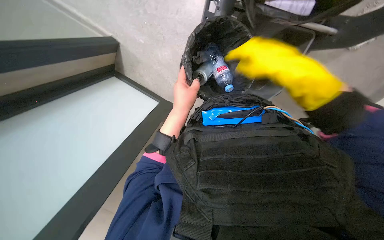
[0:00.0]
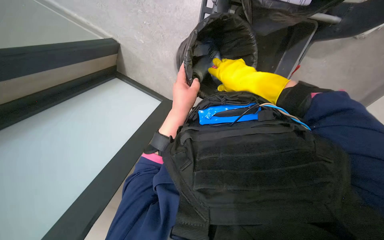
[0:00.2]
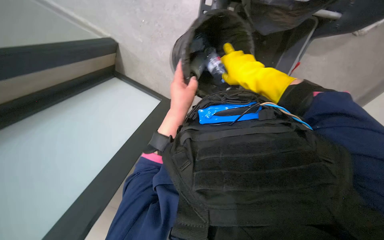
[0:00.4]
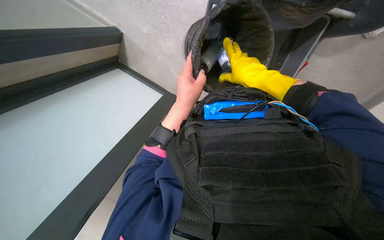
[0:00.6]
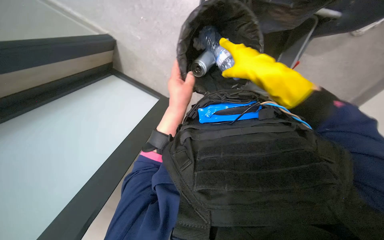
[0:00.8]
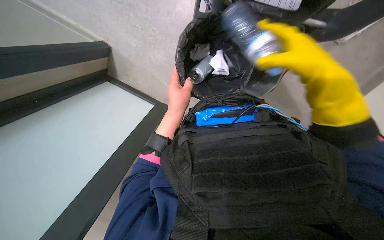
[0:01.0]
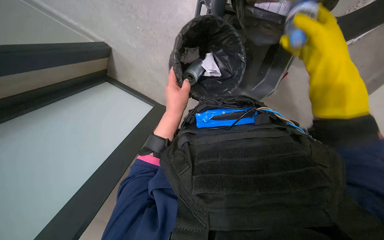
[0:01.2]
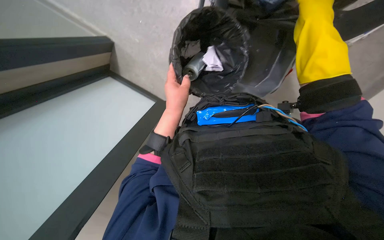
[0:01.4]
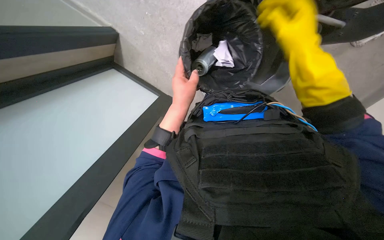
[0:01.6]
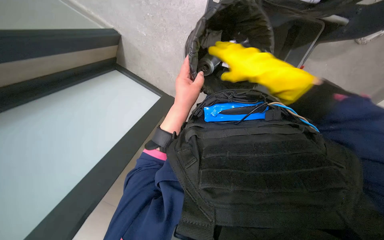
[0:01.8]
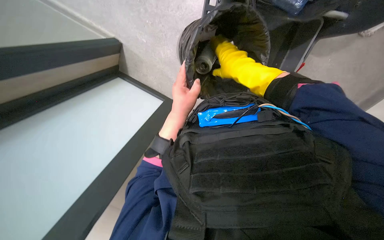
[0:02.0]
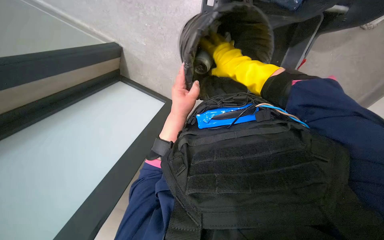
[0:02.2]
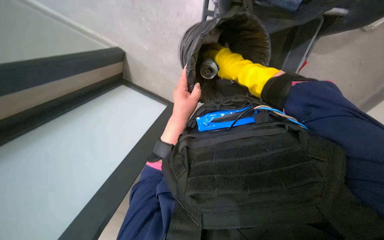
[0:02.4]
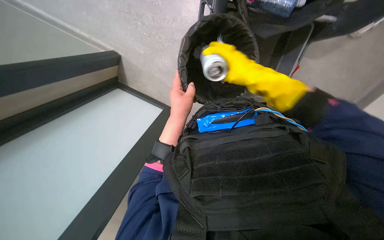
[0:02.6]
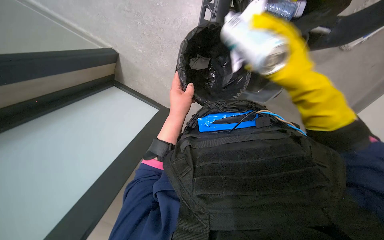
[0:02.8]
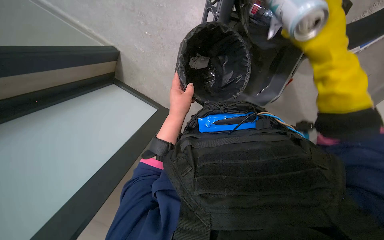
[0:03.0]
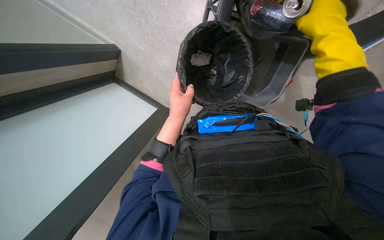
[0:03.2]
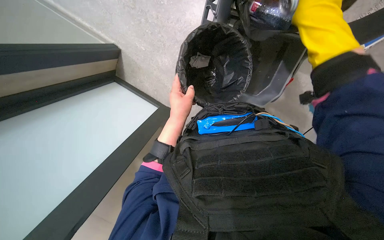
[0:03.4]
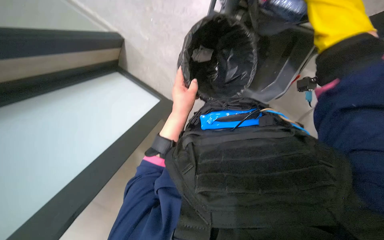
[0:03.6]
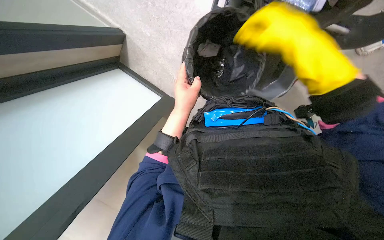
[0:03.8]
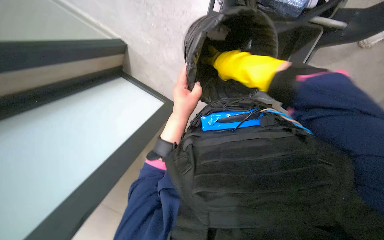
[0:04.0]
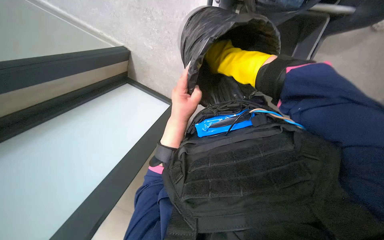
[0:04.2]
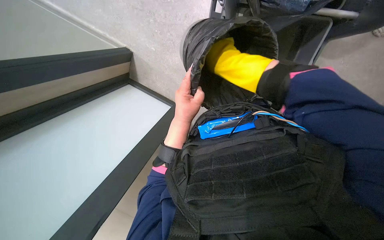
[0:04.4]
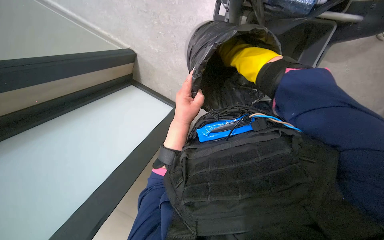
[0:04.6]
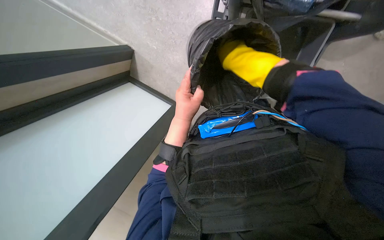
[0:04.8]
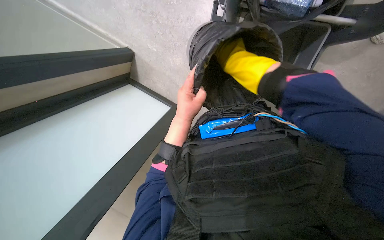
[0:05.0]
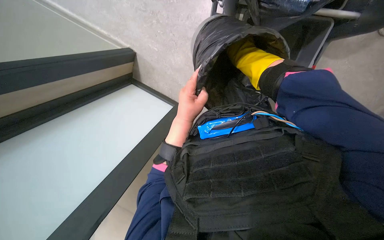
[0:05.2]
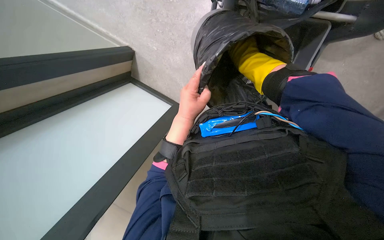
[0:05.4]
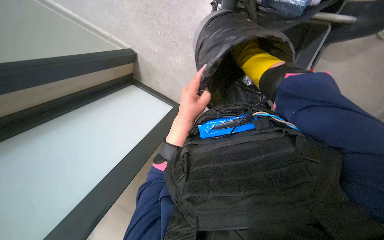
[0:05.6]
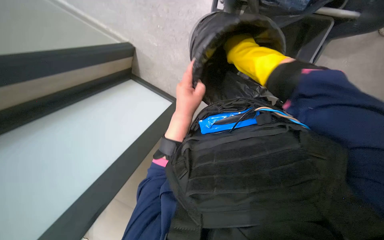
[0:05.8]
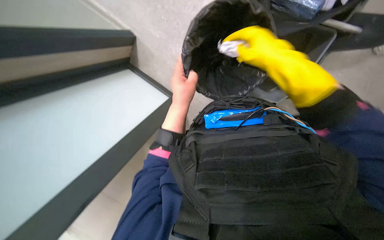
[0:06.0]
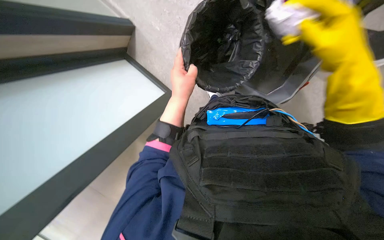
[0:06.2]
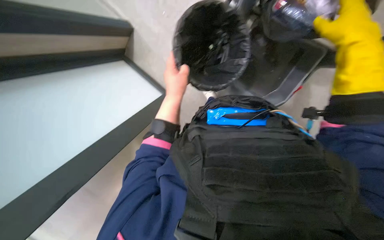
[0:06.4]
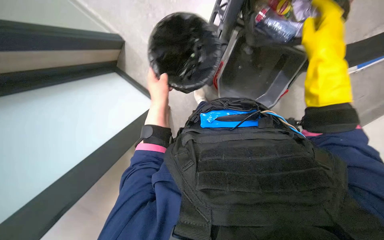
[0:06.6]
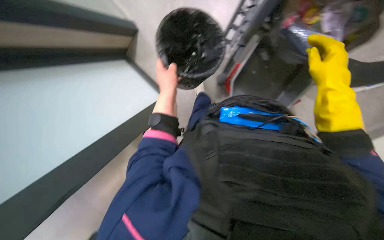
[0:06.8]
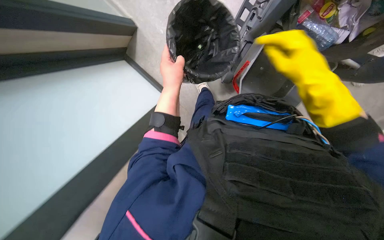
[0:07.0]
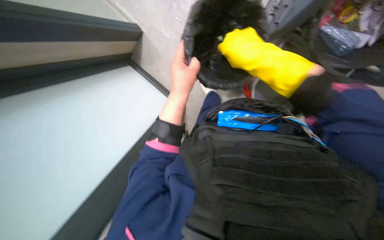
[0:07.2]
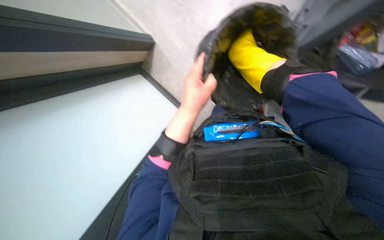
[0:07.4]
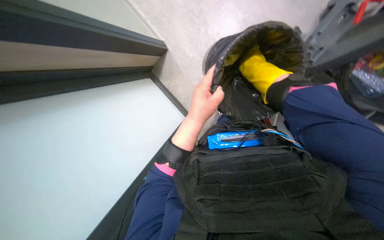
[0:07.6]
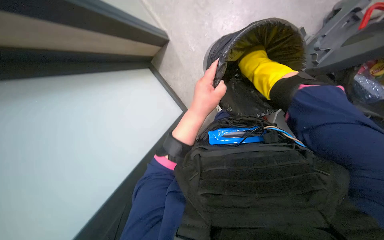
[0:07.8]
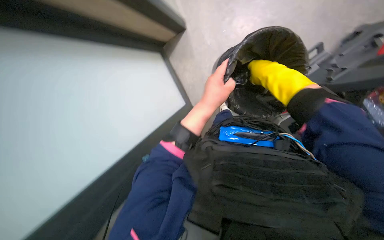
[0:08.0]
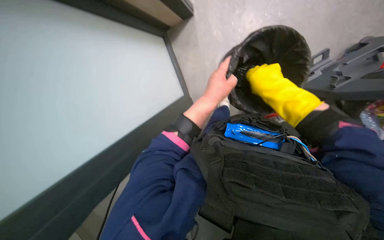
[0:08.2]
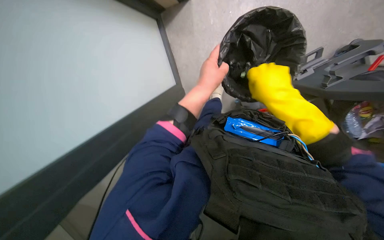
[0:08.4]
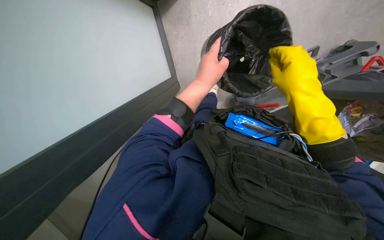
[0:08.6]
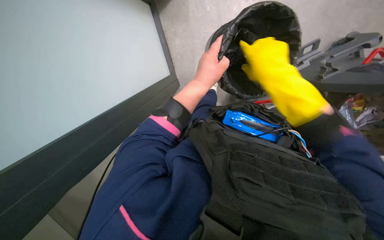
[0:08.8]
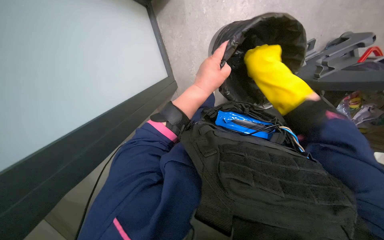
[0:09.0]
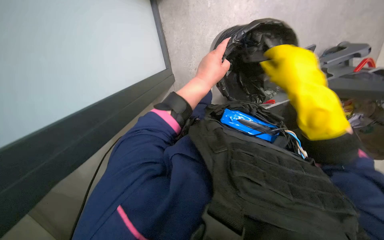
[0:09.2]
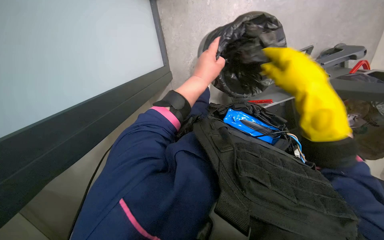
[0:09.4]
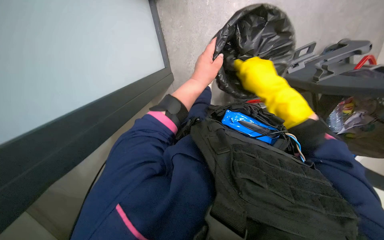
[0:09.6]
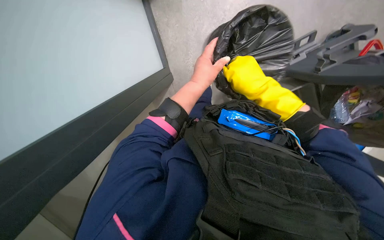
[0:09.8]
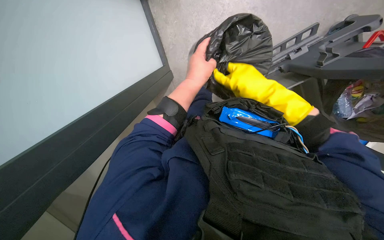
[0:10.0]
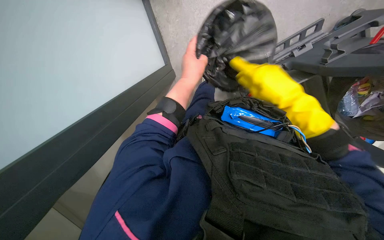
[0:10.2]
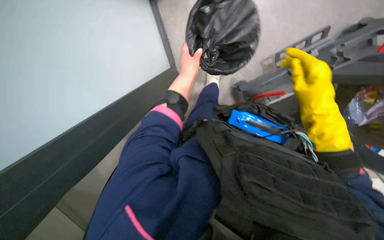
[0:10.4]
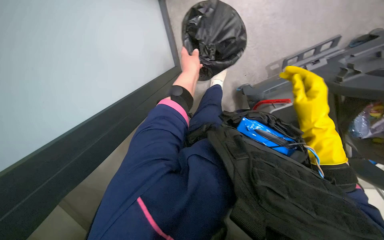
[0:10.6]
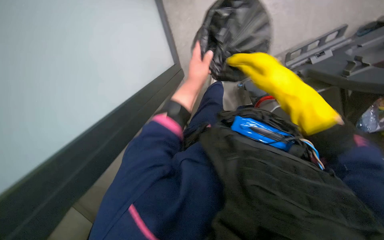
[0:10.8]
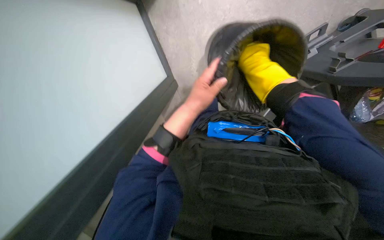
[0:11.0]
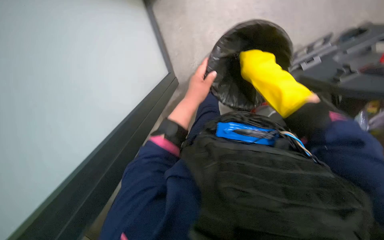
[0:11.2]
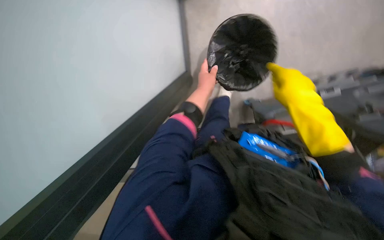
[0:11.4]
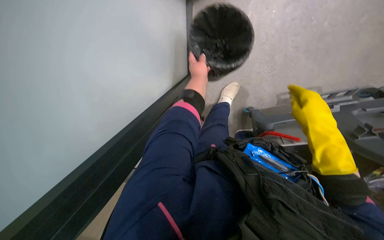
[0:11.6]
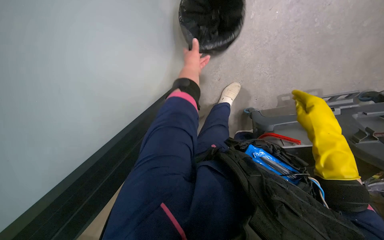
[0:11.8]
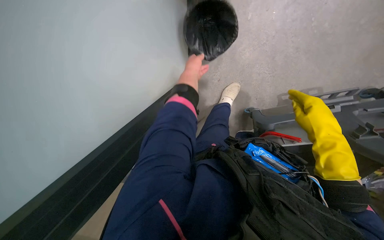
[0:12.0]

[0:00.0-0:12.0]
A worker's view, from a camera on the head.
Job: managing trash.
The whole recording: Emptying trash and sorting recyclables. The worker empties a small trash bin into a larger bag and sorts recyclable items into the cart.
0:01.6 to 0:03.0: The right hand goes to the left and returns, approximately 10 cm each way.
0:03.0 to 0:04.4: The right hand is displaced to the left and farther from the camera by roughly 20 cm.
0:06.0 to 0:07.6: The right hand travels to the right and back again, roughly 10 cm each way. The left hand goes to the left and returns, roughly 5 cm each way.
0:07.6 to 0:09.0: The view tilts roughly 15 degrees downward.
0:09.0 to 0:10.4: The right hand is displaced down the picture by approximately 10 cm.

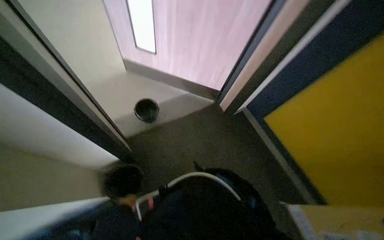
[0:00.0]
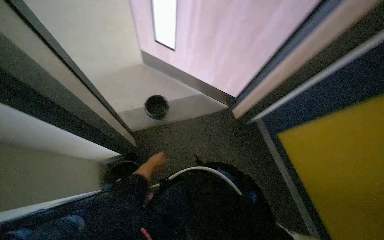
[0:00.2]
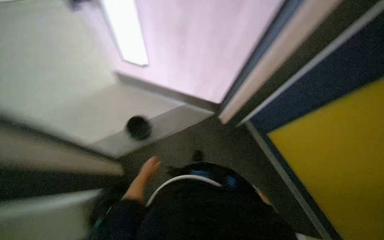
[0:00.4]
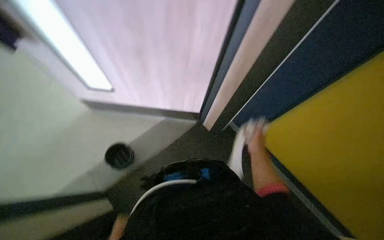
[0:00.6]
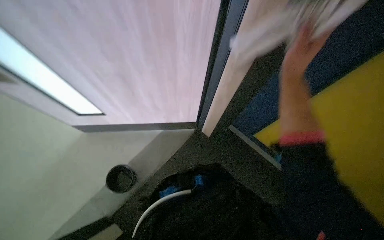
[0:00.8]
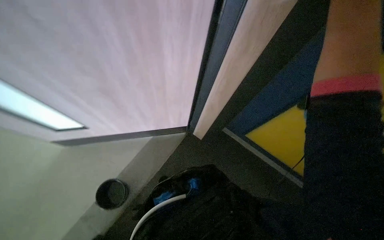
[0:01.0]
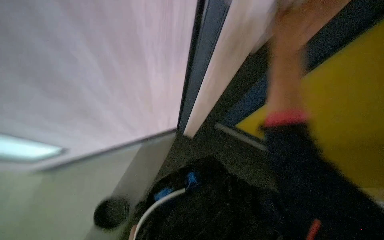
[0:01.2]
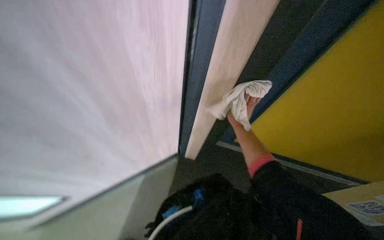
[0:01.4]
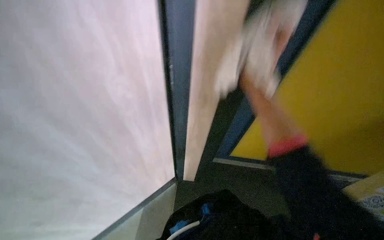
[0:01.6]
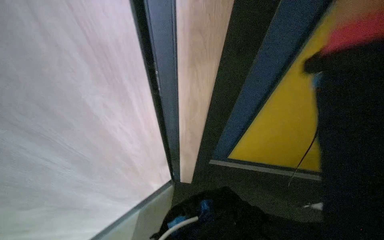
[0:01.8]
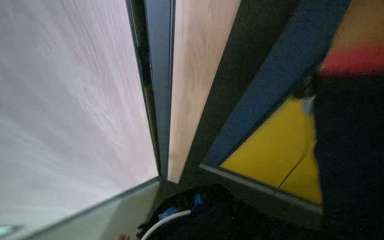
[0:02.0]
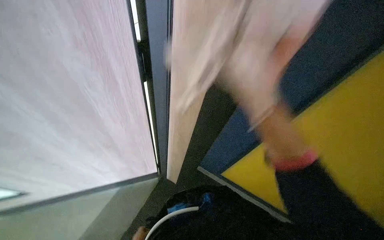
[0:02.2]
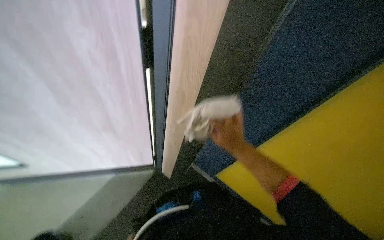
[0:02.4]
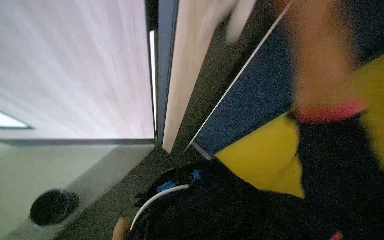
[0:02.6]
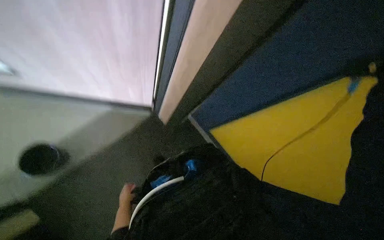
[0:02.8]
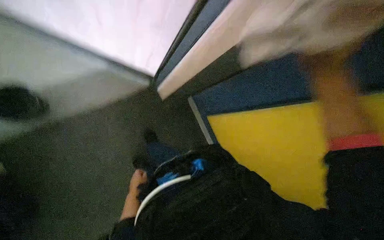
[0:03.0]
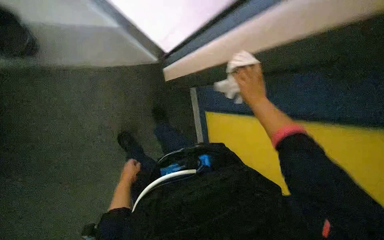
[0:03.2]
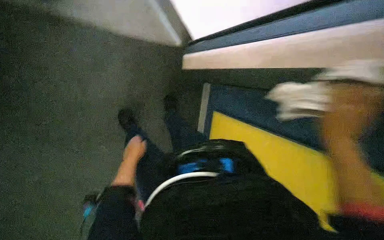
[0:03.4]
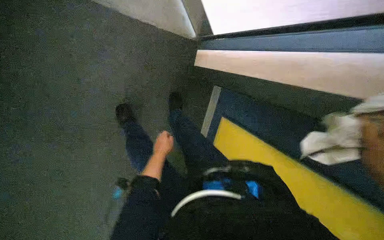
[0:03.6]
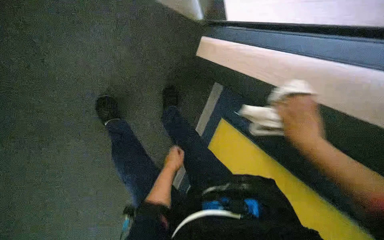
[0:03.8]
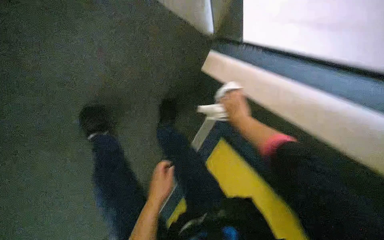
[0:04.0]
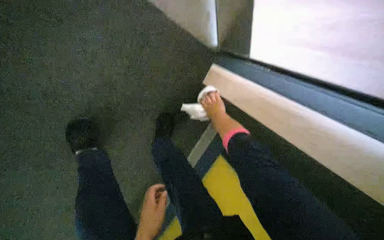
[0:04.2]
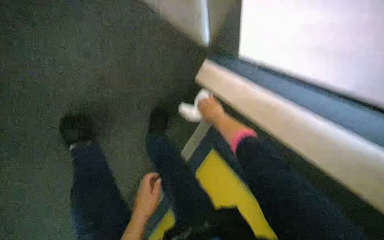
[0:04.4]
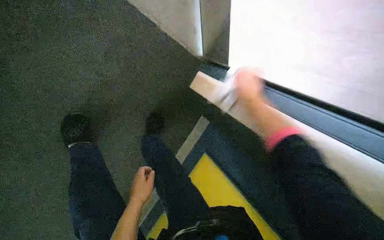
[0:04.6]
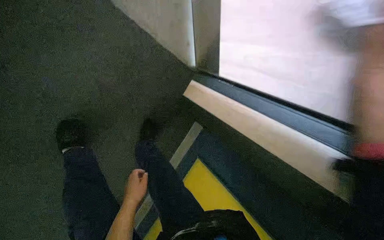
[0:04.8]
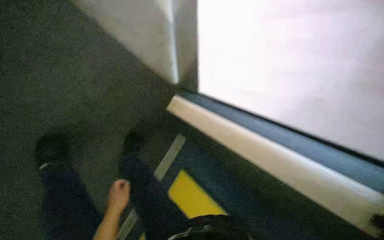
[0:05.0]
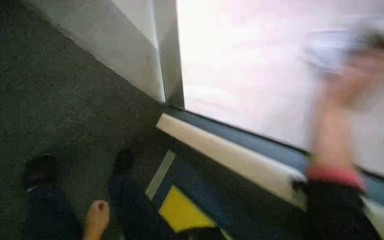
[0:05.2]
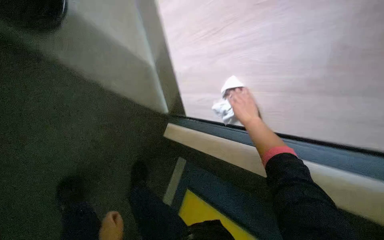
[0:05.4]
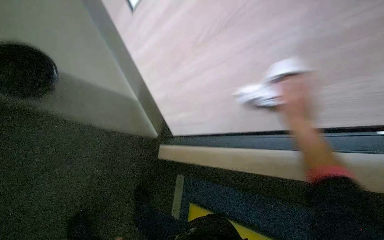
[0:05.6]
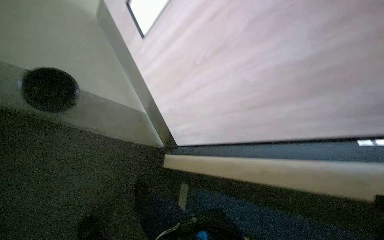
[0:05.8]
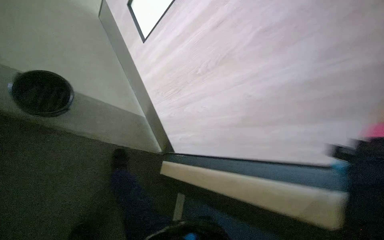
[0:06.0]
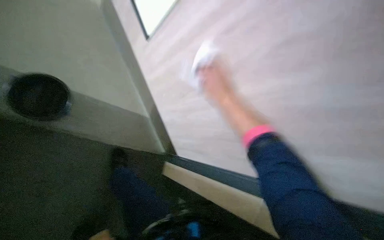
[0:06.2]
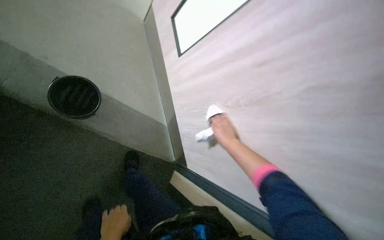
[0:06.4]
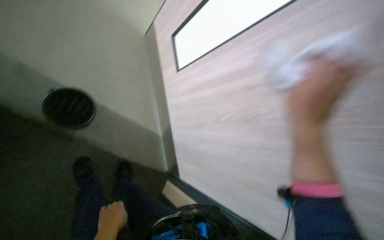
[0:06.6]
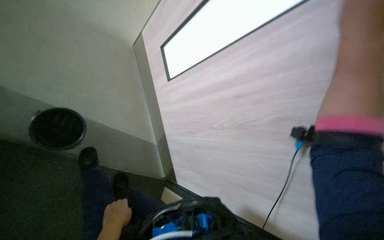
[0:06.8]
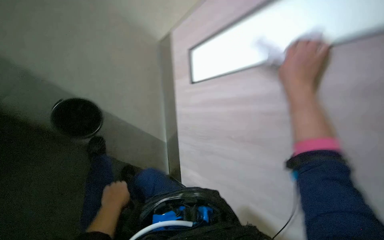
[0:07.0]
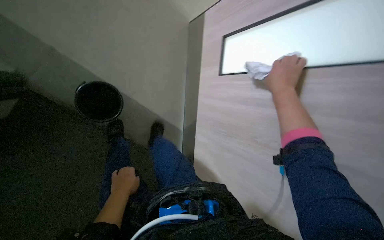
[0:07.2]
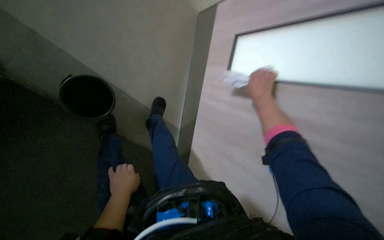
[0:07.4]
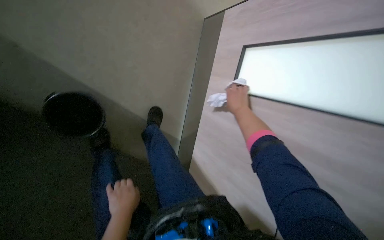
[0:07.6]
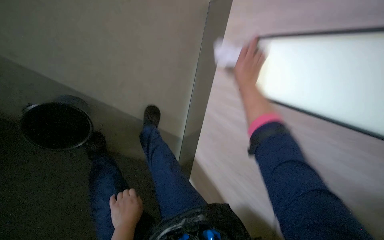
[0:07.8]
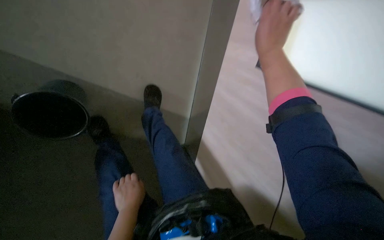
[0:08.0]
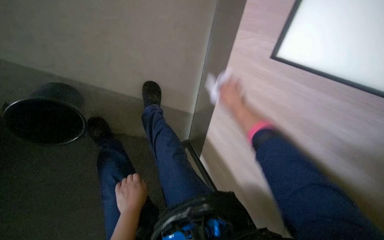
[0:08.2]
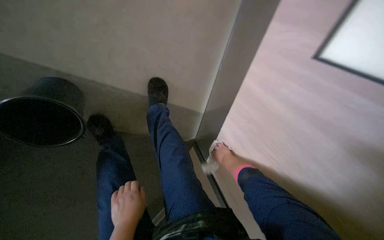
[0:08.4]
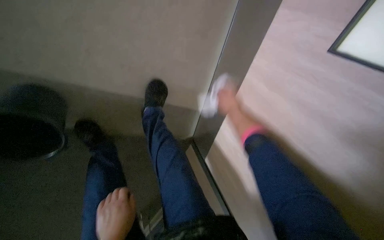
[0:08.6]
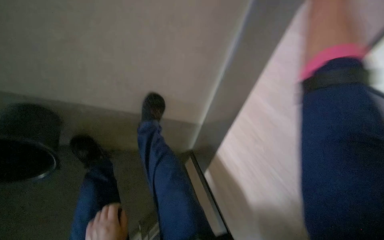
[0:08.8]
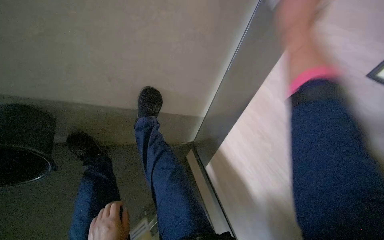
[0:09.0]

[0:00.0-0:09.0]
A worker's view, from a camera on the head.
Job: wiping surfaces.
The whole recording: Wiping office doors. Wipes the surface of an office door with a cloth.
0:00.0 to 0:01.6: The head turns to the right by approximately 55 degrees. The view tilts approximately 40 degrees upward.
0:03.0 to 0:04.4: The right hand heads farther from the camera, to the left and down the picture, covering some 30 cm, while the left hand moves nearer to the camera and to the right, approximately 20 cm.
0:06.0 to 0:07.6: The wearer looks roughly 20 degrees further to the left.
0:07.6 to 0:09.0: The right hand swings up and down the picture, approximately 35 cm each way, with 2 reversals.
